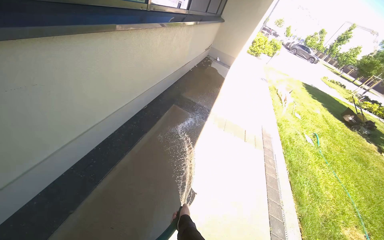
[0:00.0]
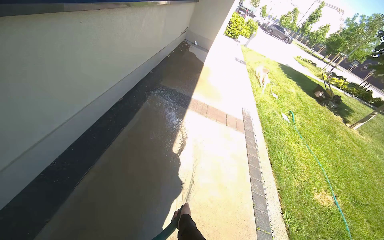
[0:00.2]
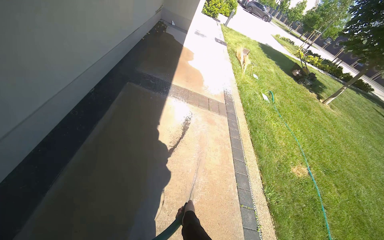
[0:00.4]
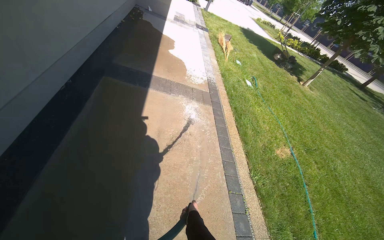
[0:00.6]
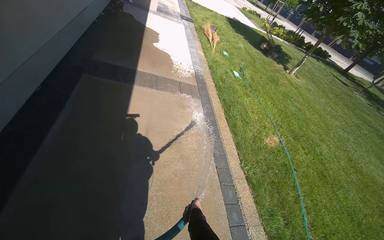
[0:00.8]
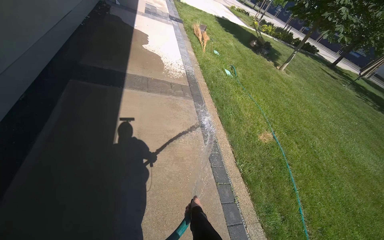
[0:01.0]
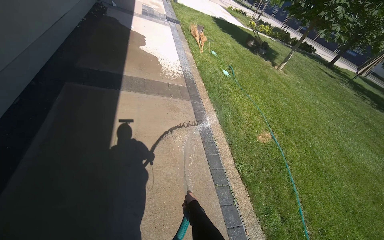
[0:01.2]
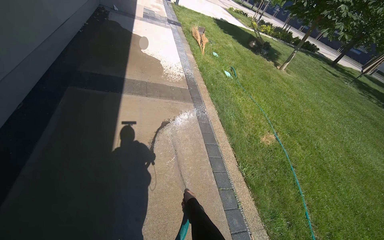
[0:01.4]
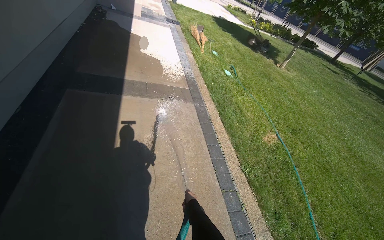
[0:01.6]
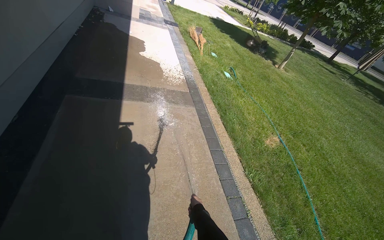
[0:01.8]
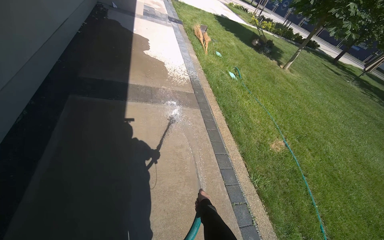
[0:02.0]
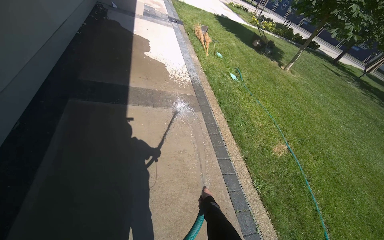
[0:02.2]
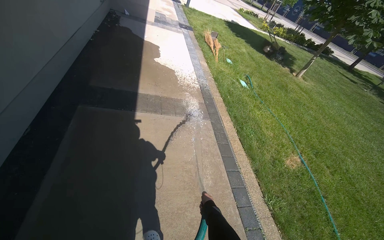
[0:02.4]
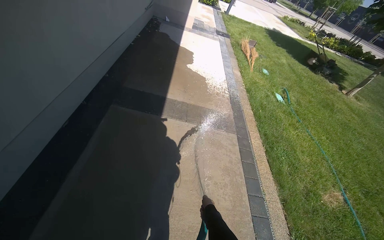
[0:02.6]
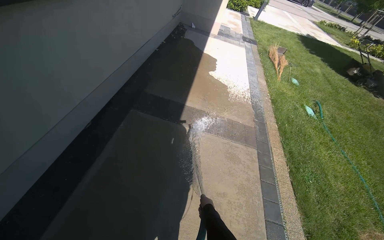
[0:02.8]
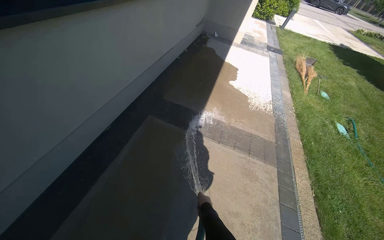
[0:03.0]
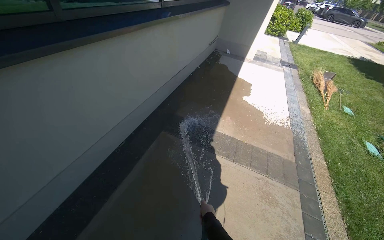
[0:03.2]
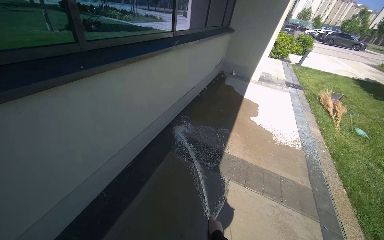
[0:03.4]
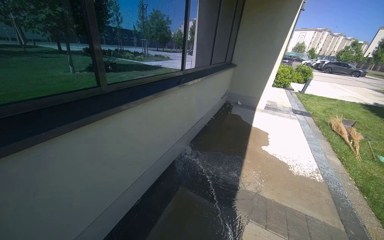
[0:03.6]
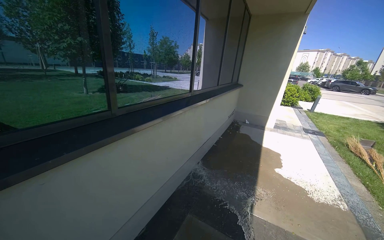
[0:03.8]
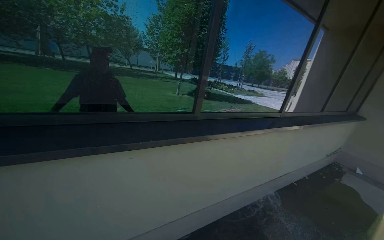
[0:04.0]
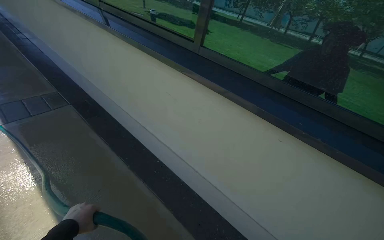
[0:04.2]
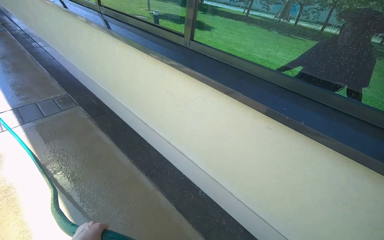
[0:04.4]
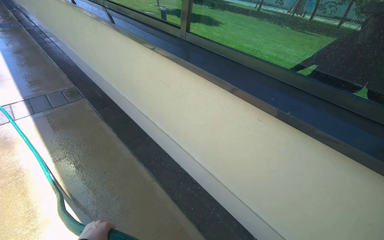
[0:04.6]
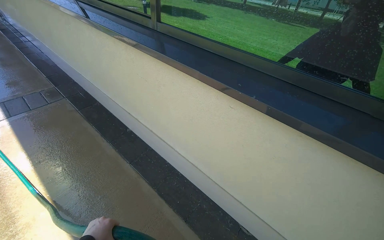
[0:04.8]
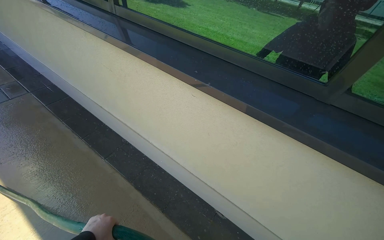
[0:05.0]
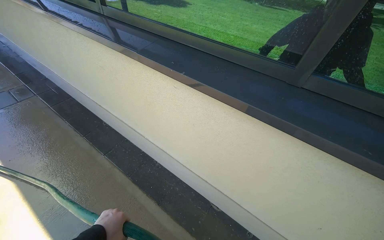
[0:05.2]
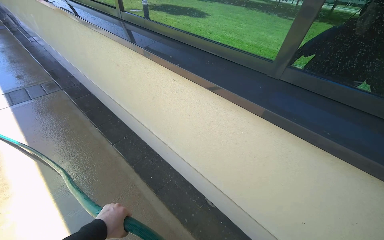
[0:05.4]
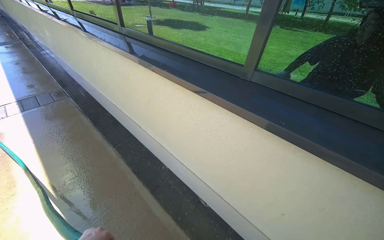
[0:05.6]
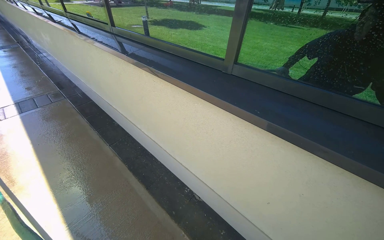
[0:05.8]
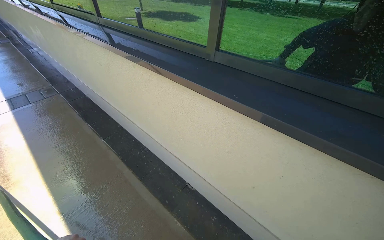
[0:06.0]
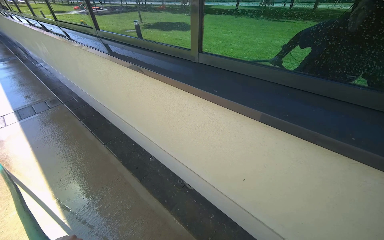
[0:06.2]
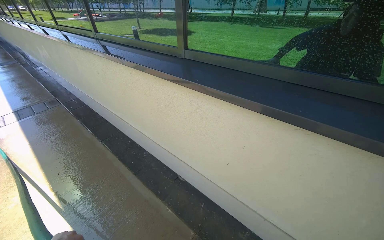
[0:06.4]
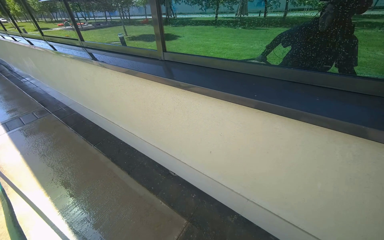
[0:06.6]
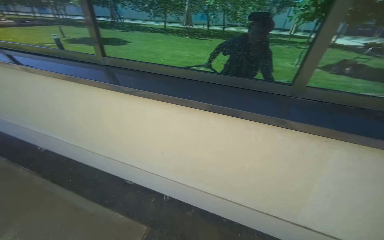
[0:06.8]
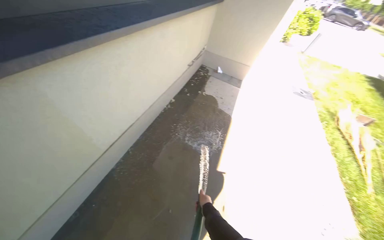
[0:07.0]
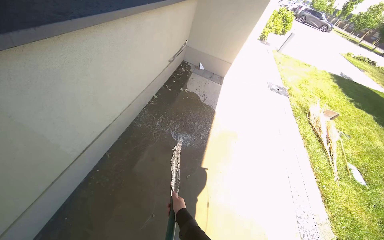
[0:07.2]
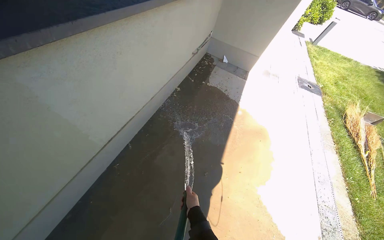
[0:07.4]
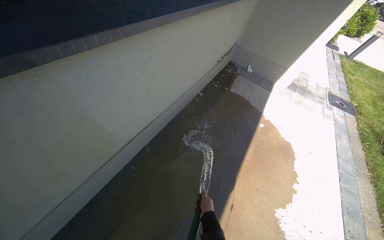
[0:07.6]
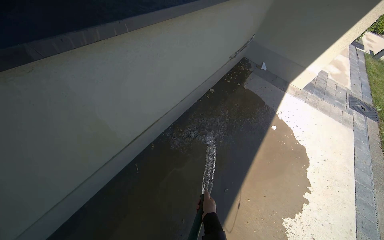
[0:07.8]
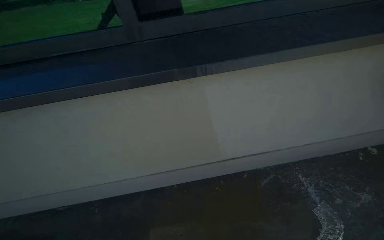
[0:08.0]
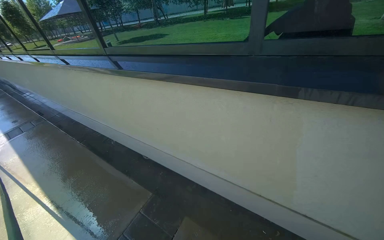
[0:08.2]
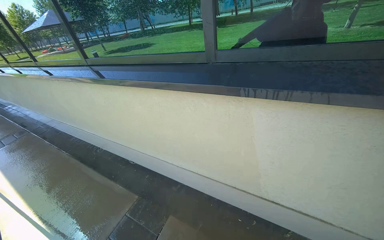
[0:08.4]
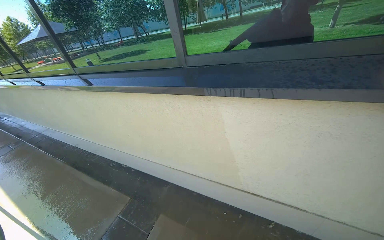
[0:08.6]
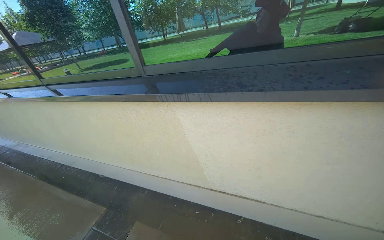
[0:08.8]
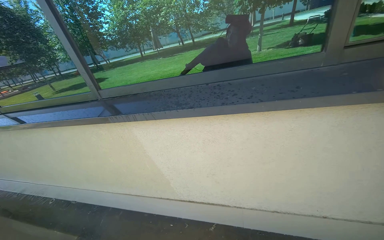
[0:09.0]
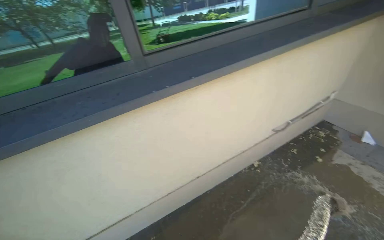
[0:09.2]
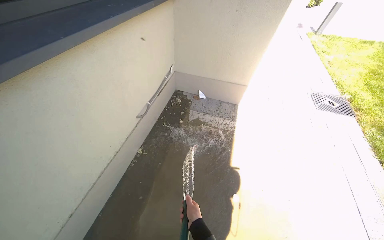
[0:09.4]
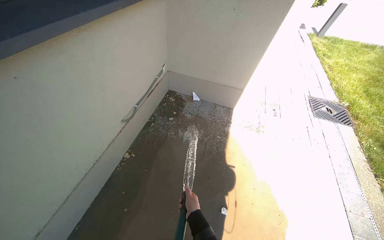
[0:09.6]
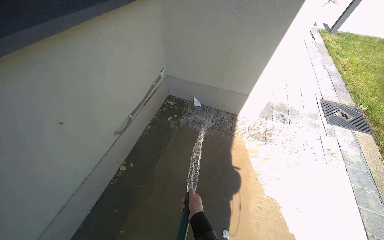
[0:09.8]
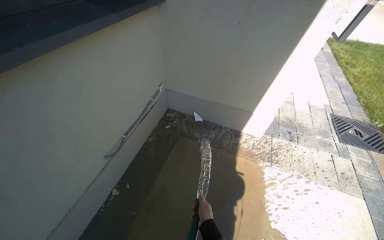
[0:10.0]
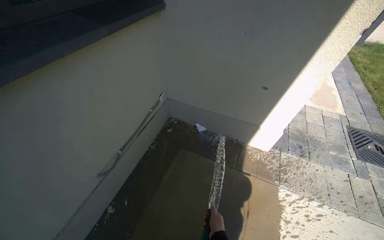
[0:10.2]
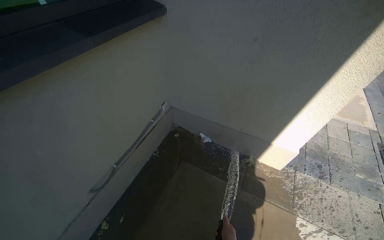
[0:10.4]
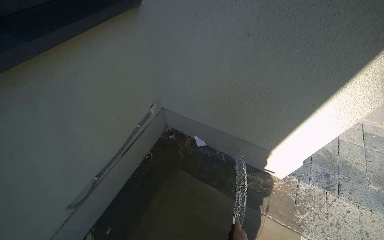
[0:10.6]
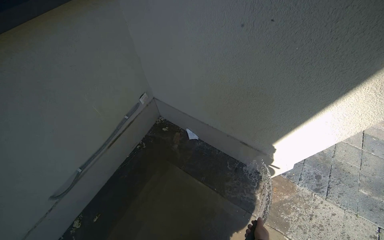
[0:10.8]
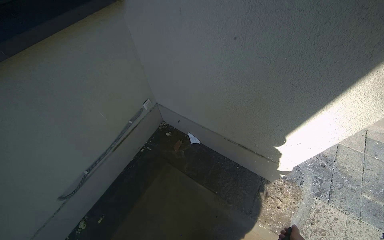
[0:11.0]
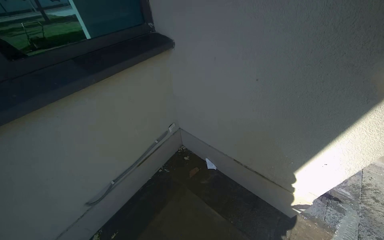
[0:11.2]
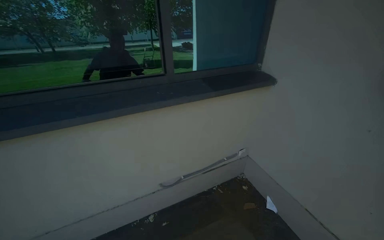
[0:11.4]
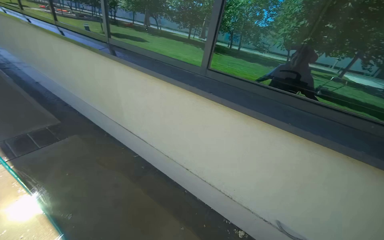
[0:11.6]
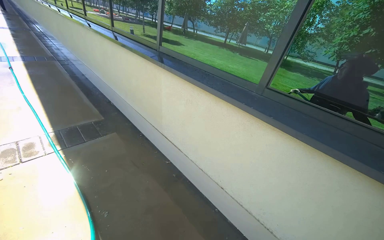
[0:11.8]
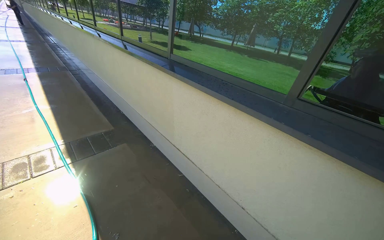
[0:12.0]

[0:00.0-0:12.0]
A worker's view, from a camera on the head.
Job: wiping surfaces.
The whole recording: Spraying water on sidewalk. The worker sprays water onto the sidewalk with a hose.
0:00.0 to 0:01.6: The camera travels roughly 50 cm. The head rotates some 30 degrees to the right. The view tips downward by roughly 15 degrees.
0:01.6 to 0:03.0: The wearer moves roughly 60 cm. The wearer's head swings approximately 30 degrees to the left.
0:03.0 to 0:04.4: The camera is carried approximately 40 cm. The head turns to the left by about 110 degrees. The view tips upward by about 25 degrees.
0:04.4 to 0:06.0: The wearer moves roughly 90 cm.
0:06.0 to 0:07.6: The wearer moves approximately 80 cm. The head turns to the right by some 100 degrees. The wearer looks approximately 15 degrees further downward.
0:07.6 to 0:09.0: The head travels about 70 cm.
0:09.0 to 0:10.4: The wearer moves roughly 1.5 m. The head turns to the right by about 75 degrees.
0:10.4 to 0:12.0: The camera travels about 1.5 m. The head rotates roughly 110 degrees to the left. The view tilts approximately 20 degrees upward.

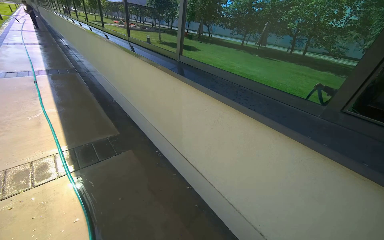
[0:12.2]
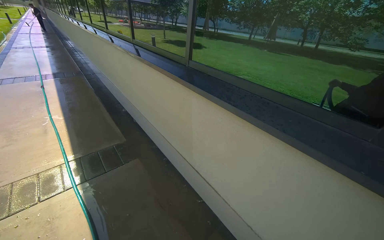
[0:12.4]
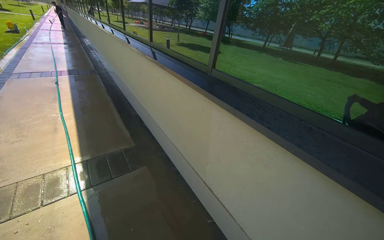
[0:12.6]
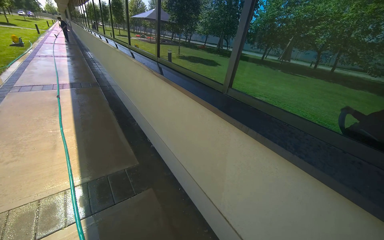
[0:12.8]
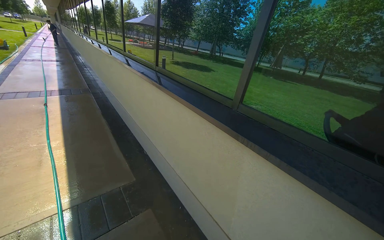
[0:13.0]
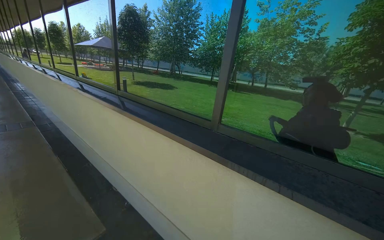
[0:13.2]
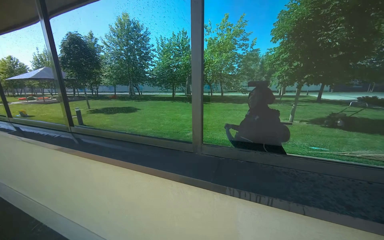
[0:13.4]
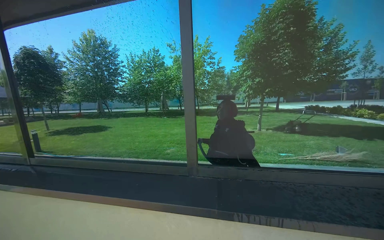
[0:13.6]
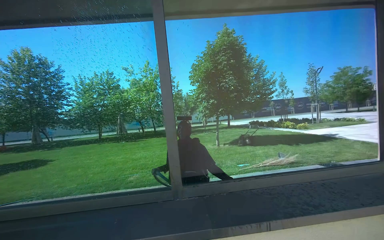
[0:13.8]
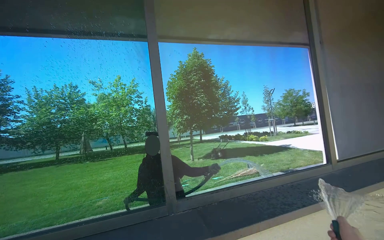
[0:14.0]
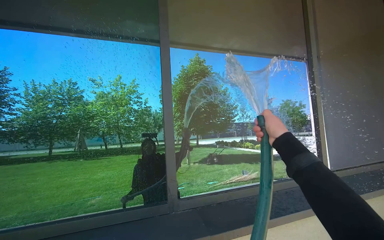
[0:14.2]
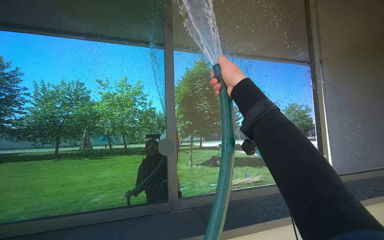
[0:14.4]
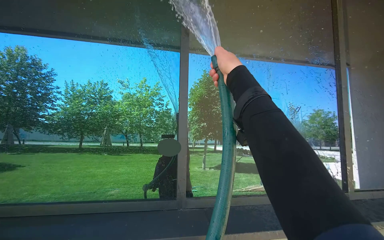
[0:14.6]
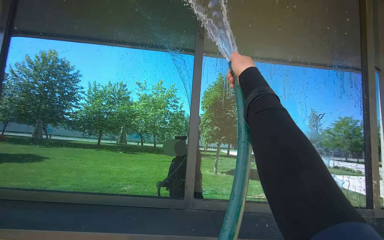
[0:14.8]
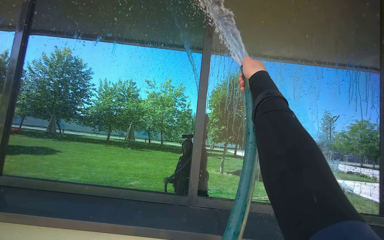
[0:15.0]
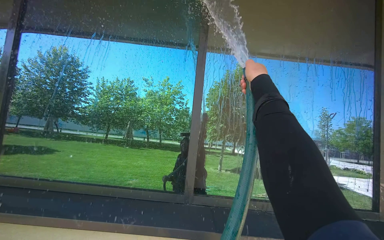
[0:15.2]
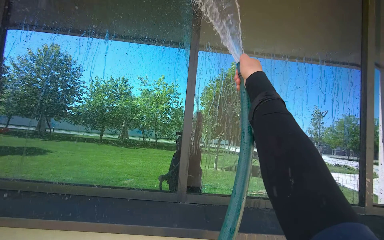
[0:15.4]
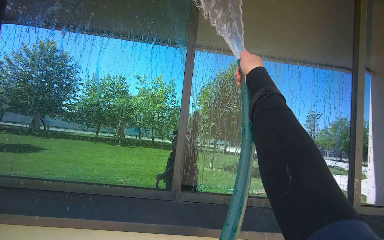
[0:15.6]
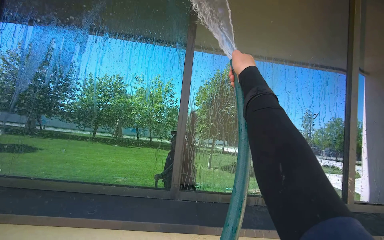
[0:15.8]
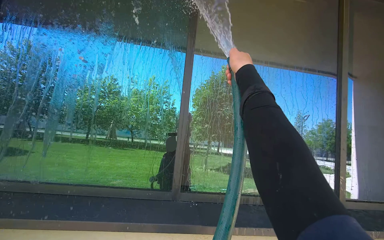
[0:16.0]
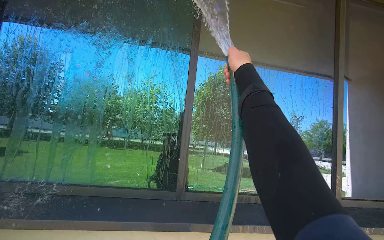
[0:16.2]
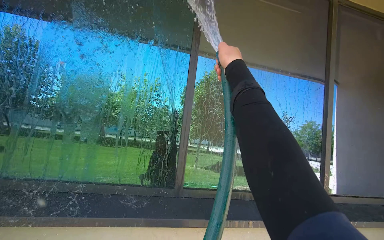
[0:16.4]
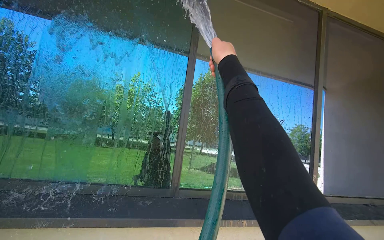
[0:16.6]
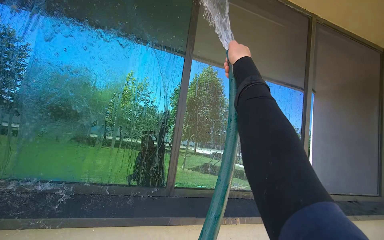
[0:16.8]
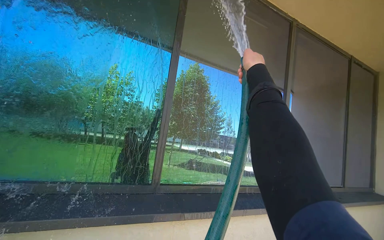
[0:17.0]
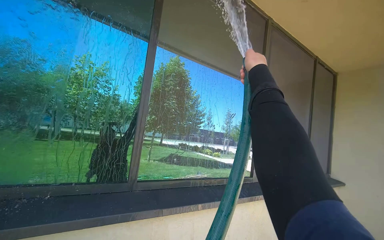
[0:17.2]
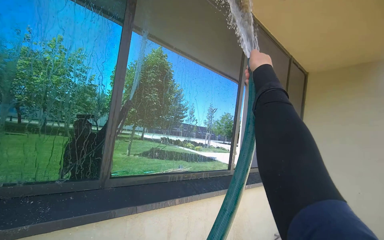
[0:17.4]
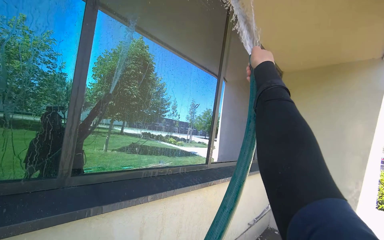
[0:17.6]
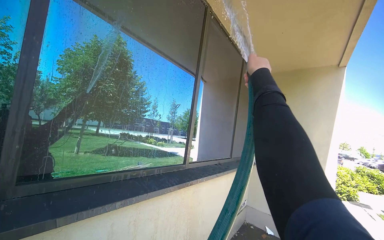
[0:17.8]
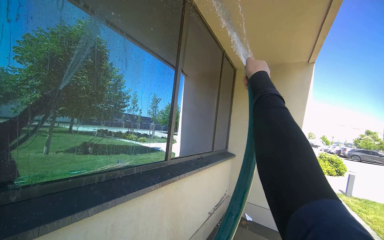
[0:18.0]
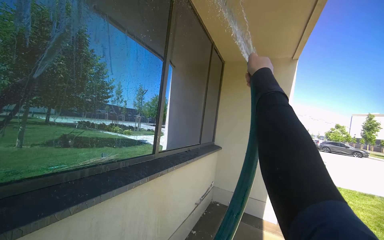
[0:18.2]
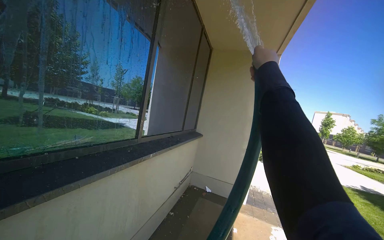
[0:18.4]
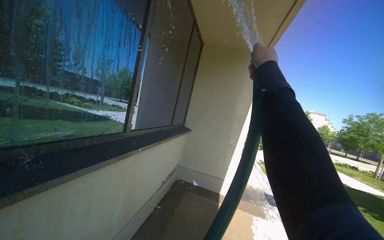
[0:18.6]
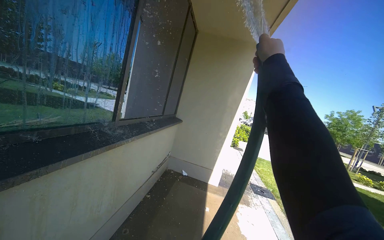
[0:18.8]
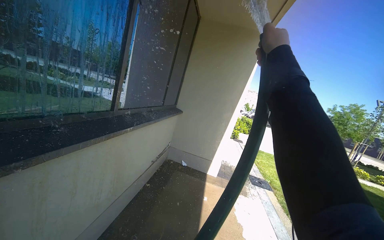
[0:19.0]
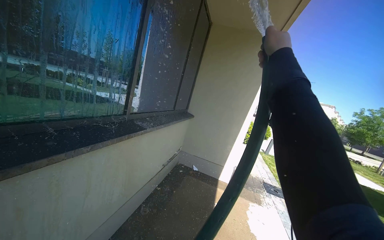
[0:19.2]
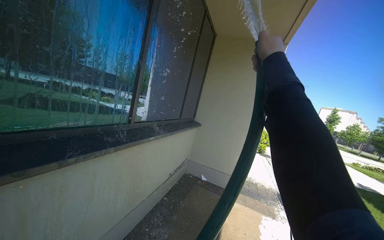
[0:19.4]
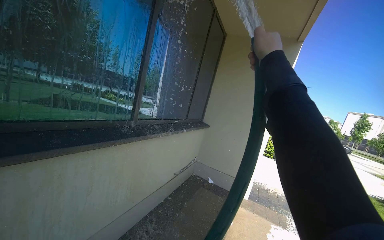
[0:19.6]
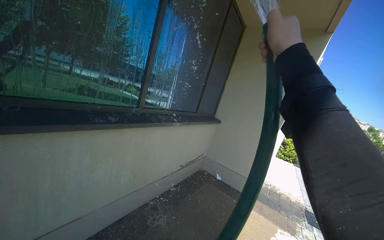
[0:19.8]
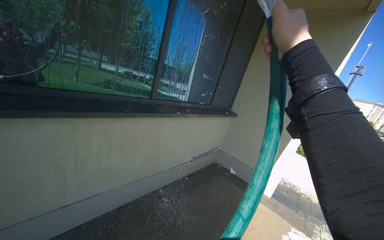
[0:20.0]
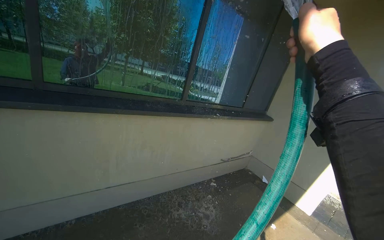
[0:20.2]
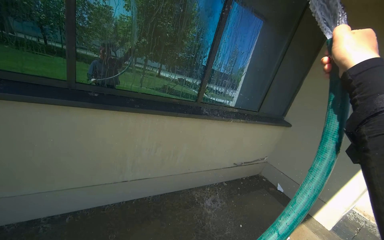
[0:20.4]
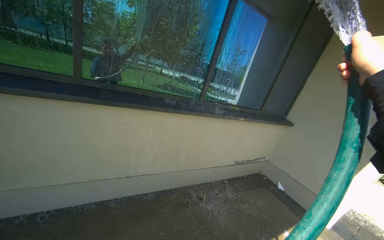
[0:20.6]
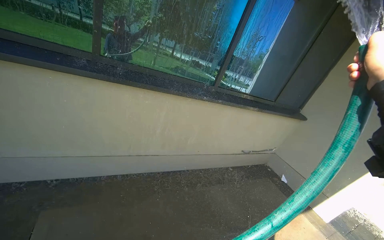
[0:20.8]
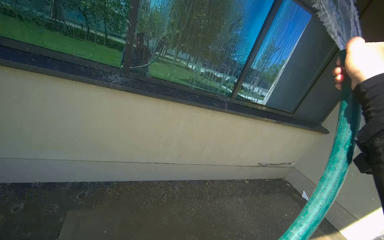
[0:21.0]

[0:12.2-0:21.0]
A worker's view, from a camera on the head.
Job: wiping surfaces.
The whole recording: Spraying water on sidewalk. The worker sprays water onto the sidewalk with a hose.
0:12.2 to 0:13.6: The head travels roughly 1 m. The wearer looks roughly 40 degrees further to the right. The view tips upward by roughly 25 degrees.
0:13.6 to 0:15.2: The view tilts some 15 degrees upward.
0:15.2 to 0:16.6: The right hand goes roughly 20 cm nearer to the camera and to the left.
0:16.6 to 0:18.0: The camera sweeps to the right, by roughly 45 degrees. The right hand is displaced to the right by roughly 50 cm.
0:19.6 to 0:21.0: The wearer's head swings roughly 45 degrees to the left.
